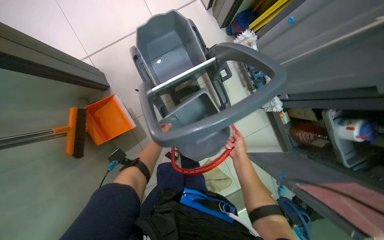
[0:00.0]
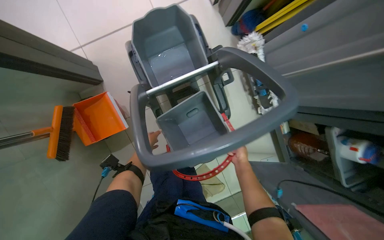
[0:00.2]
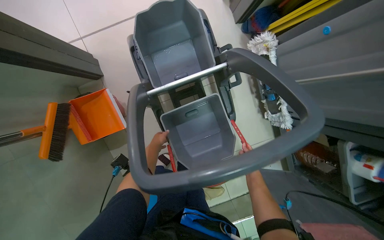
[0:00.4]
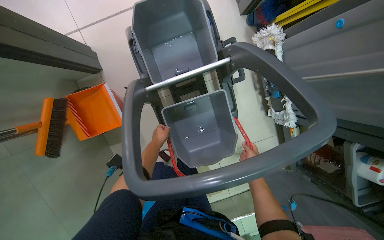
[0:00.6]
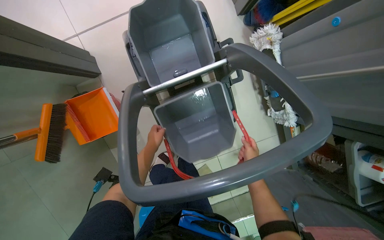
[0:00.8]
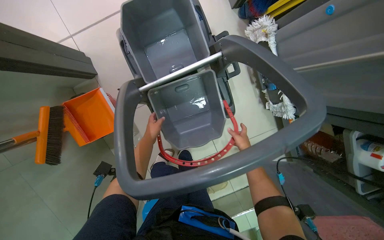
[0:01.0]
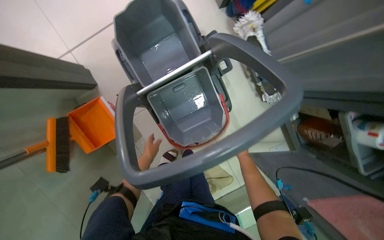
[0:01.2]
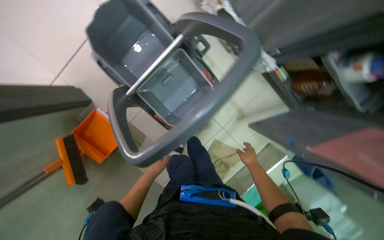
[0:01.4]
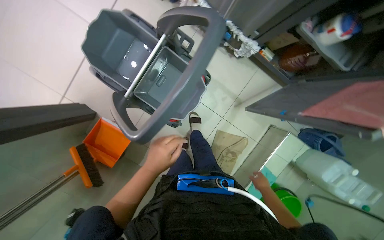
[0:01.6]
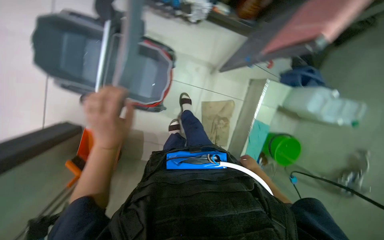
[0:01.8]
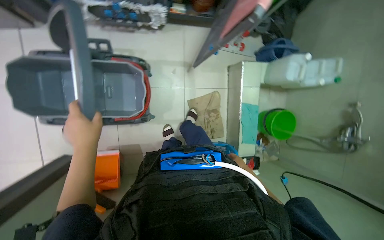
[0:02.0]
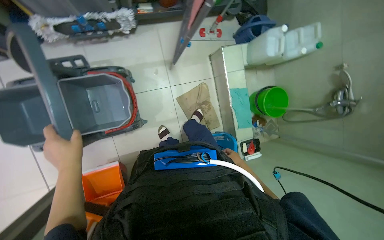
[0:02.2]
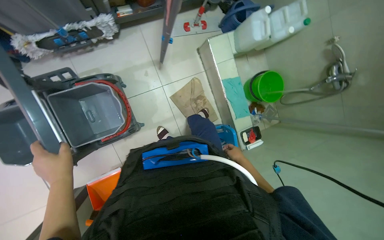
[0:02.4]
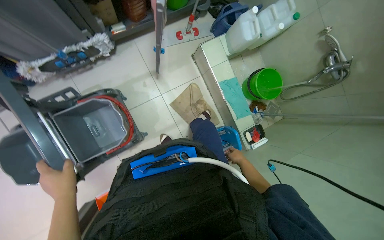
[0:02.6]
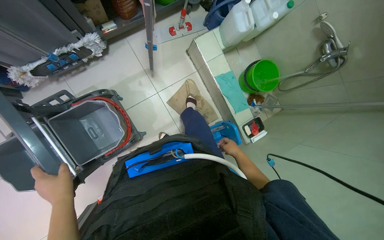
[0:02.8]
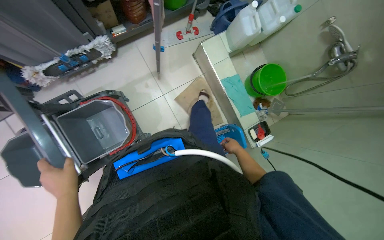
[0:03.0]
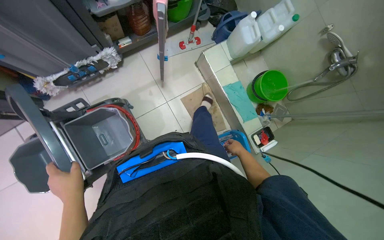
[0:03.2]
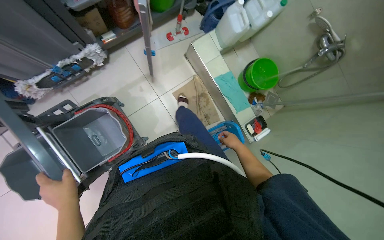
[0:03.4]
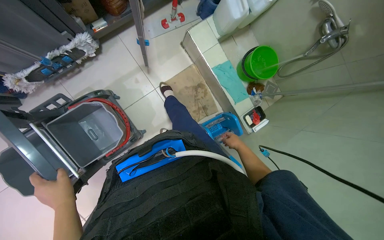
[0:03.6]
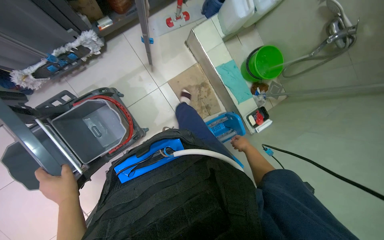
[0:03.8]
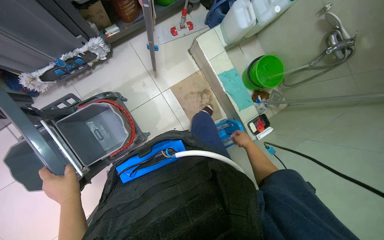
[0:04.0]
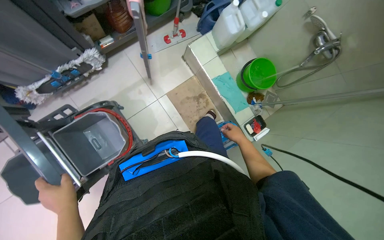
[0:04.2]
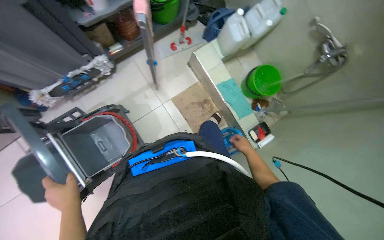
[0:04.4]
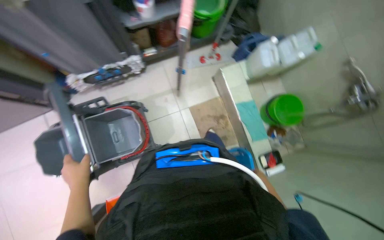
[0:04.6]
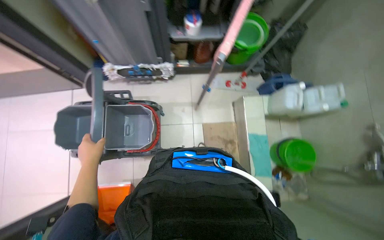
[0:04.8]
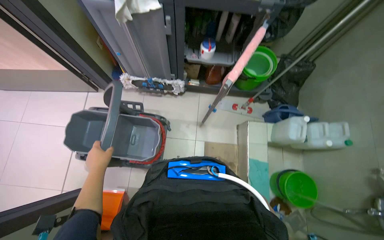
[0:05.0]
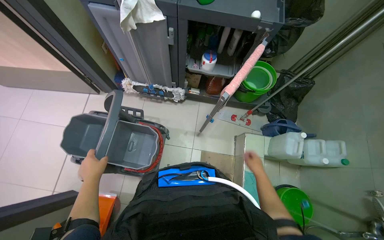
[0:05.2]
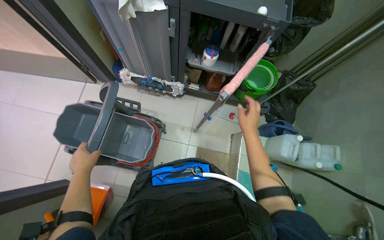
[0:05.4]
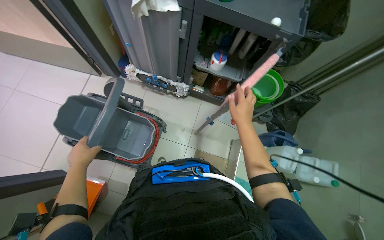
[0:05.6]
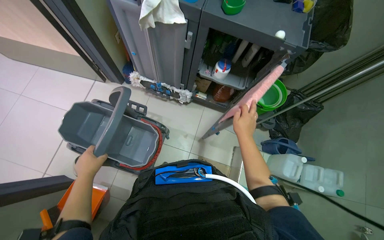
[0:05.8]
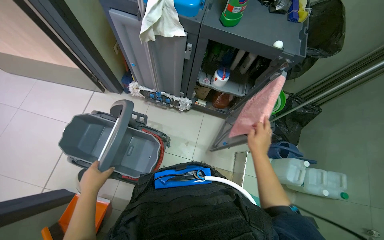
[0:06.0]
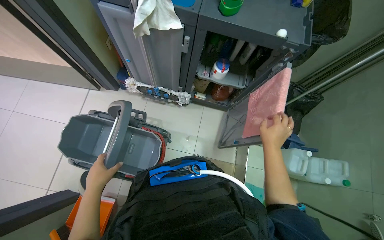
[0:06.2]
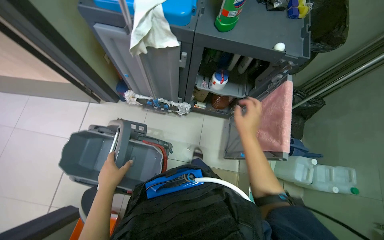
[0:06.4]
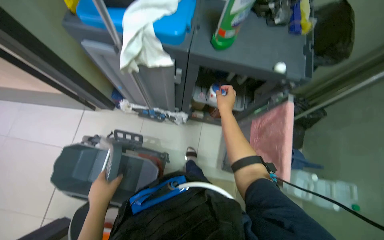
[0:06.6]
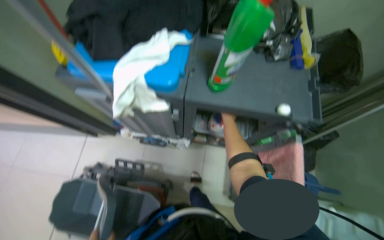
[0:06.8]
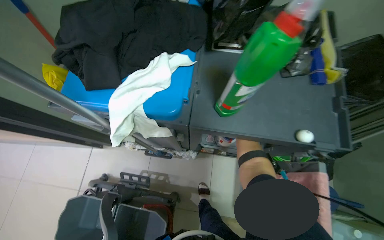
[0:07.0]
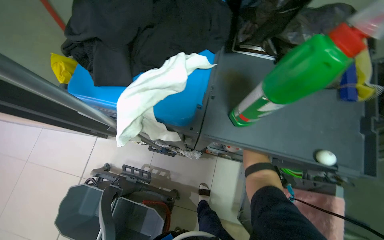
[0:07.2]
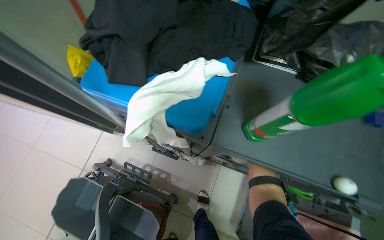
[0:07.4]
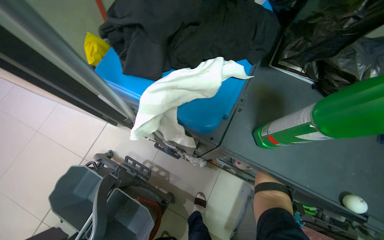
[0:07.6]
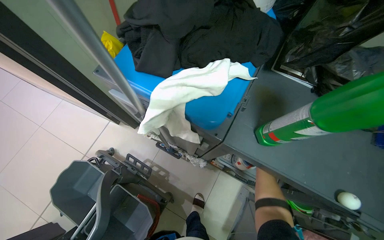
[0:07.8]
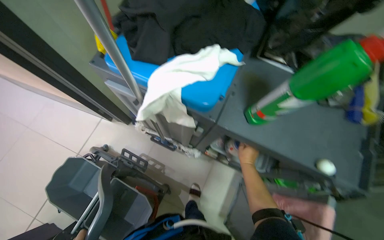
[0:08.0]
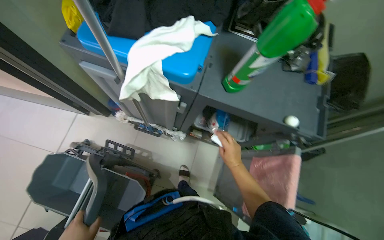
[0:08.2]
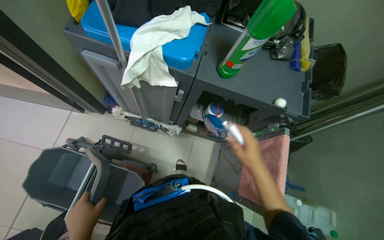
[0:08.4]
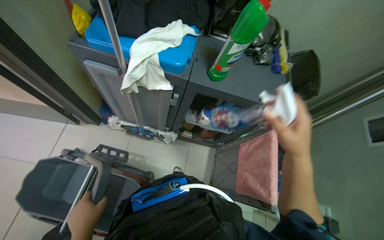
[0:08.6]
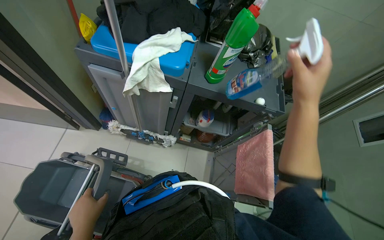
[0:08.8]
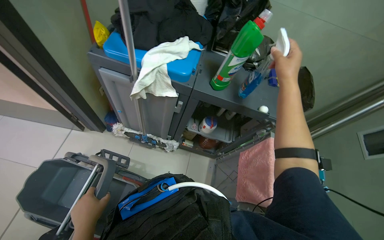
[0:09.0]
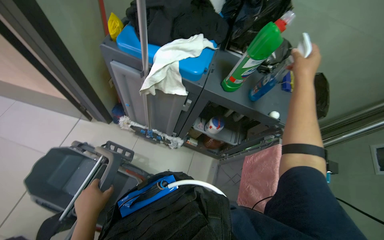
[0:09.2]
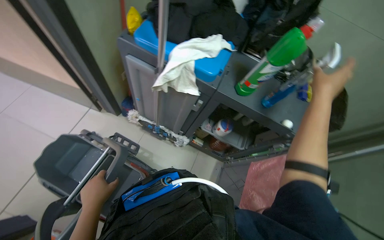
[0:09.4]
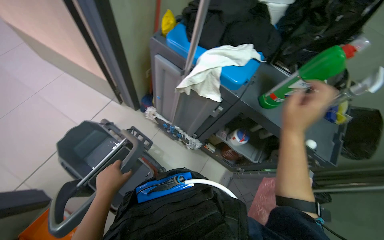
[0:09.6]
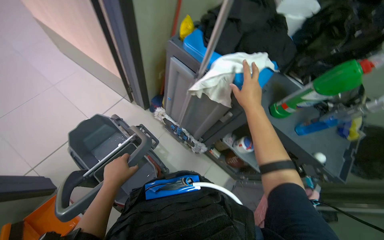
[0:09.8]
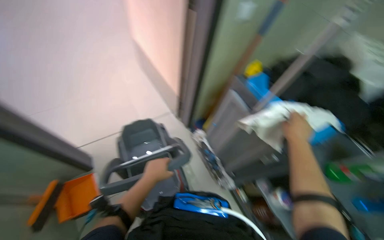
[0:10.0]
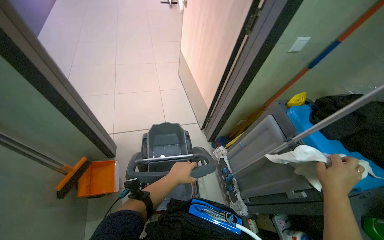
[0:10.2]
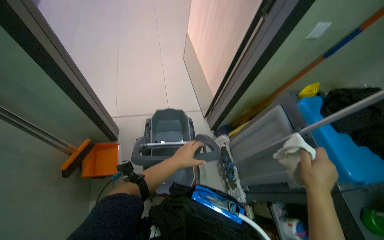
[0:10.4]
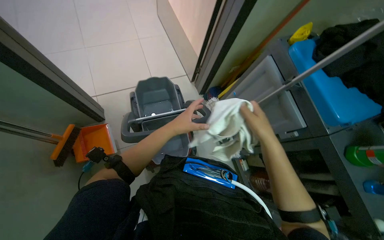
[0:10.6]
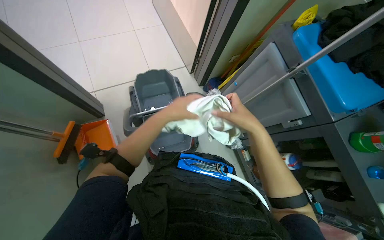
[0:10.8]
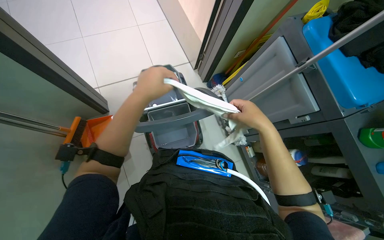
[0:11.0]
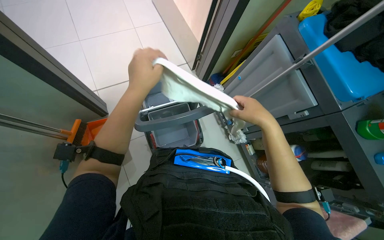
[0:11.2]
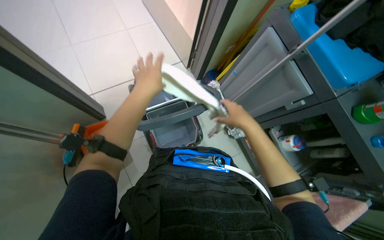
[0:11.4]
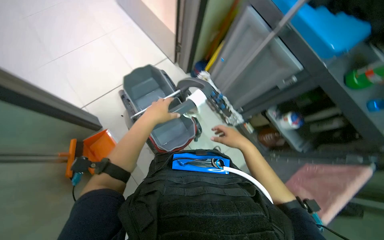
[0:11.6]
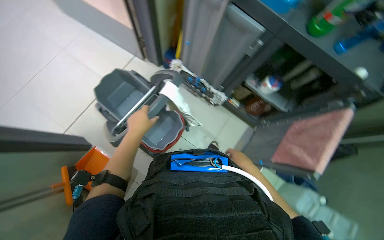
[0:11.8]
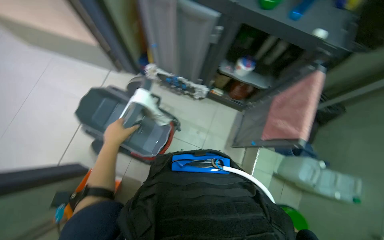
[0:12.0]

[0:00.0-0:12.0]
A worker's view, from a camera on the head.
Job: preparing cleaning supplies.
The whole recording: Preparing cleaning equipment. The worker fills the mop bucket with water, assembles the mop, gathers cleaning cloths and spray bottles, and organizes towels.
0:00.0 to 0:01.6: The scene turns some 30 degrees counterclockwise in the picture.
0:01.6 to 0:03.0: Everything in view rotates roughly 60 degrees counterclockwise.
0:03.0 to 0:04.4: The hands make small movements and keep their place.
0:04.4 to 0:06.0: The view tilts roughly 20 degrees upward. The scene rotates clockwise by roughly 50 degrees.
0:06.0 to 0:07.6: The wearer moves some 50 cm.
0:07.6 to 0:09.0: The view swings approximately 15 degrees to the right. The right hand moves nearer to the camera, some 40 cm.
0:09.0 to 0:10.4: The head rotates some 65 degrees to the left.
0:10.4 to 0:12.0: The view tilts some 20 degrees downward. Everything in view rotates approximately 55 degrees counterclockwise.

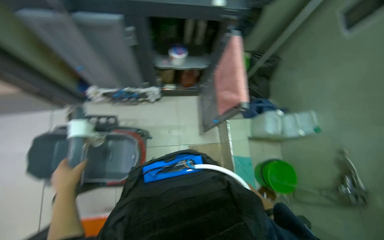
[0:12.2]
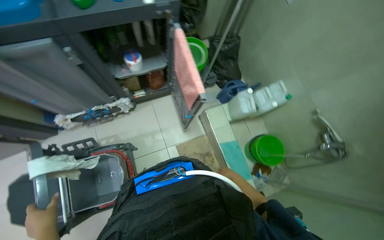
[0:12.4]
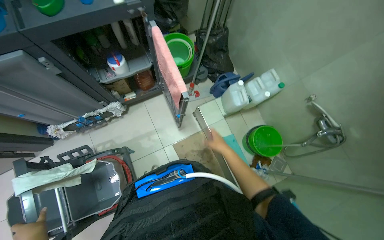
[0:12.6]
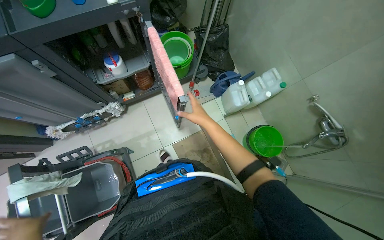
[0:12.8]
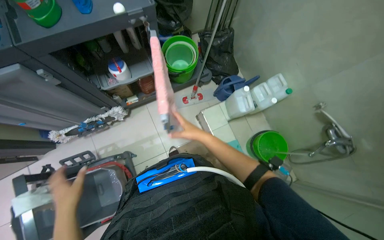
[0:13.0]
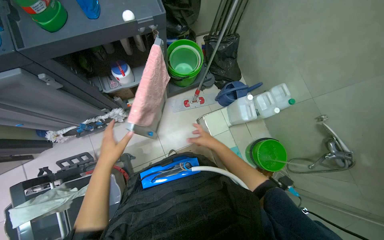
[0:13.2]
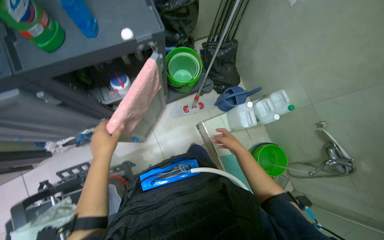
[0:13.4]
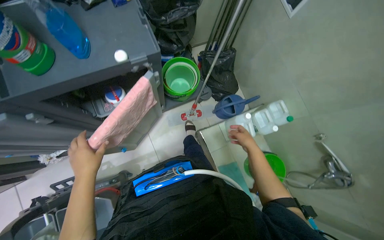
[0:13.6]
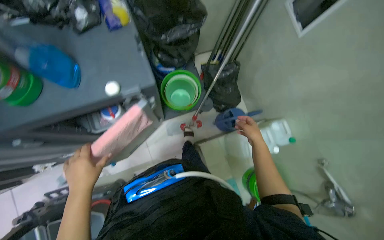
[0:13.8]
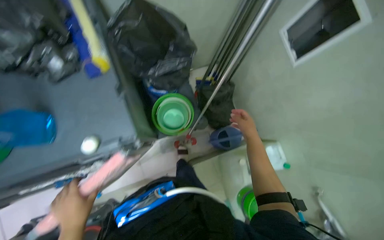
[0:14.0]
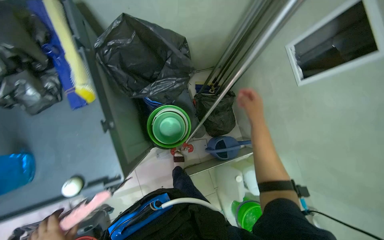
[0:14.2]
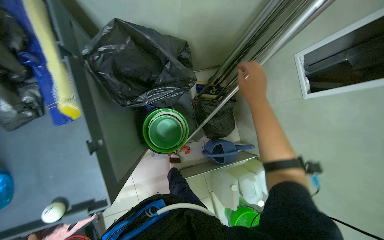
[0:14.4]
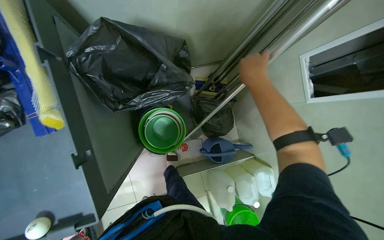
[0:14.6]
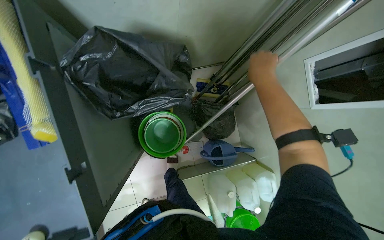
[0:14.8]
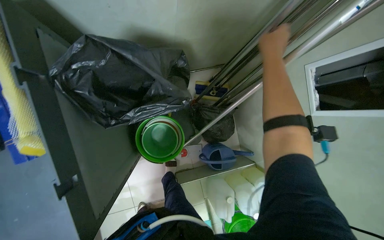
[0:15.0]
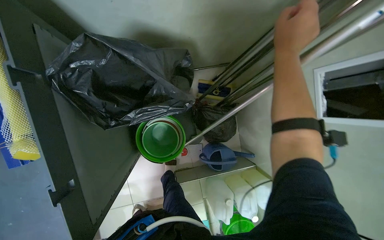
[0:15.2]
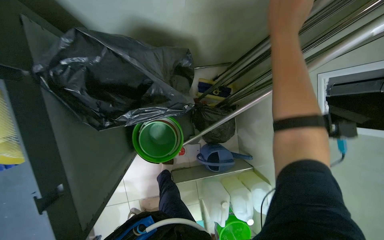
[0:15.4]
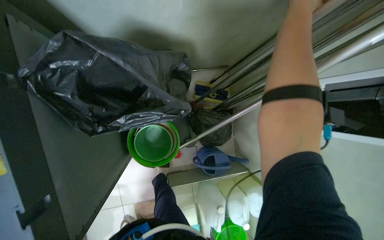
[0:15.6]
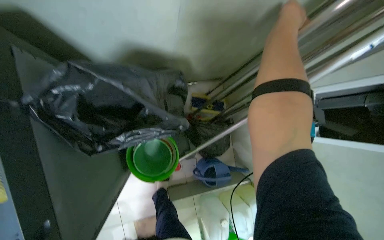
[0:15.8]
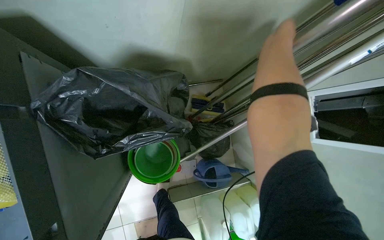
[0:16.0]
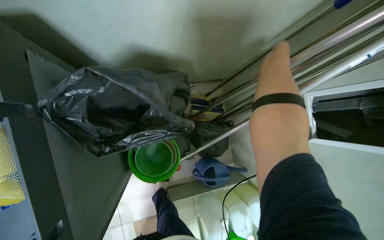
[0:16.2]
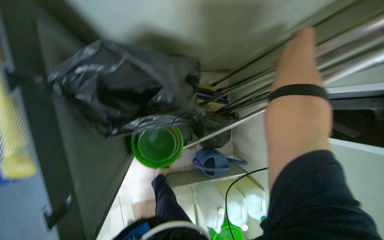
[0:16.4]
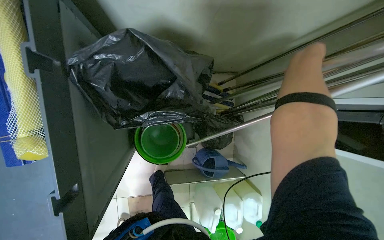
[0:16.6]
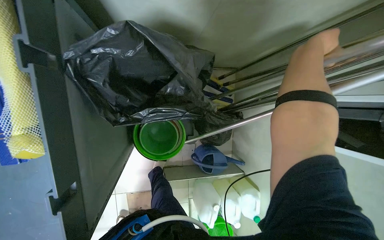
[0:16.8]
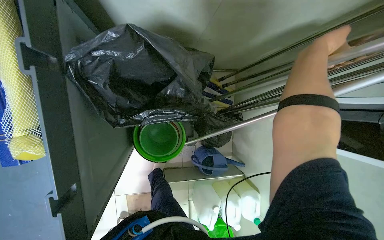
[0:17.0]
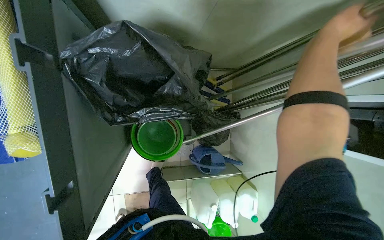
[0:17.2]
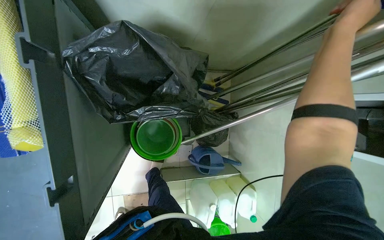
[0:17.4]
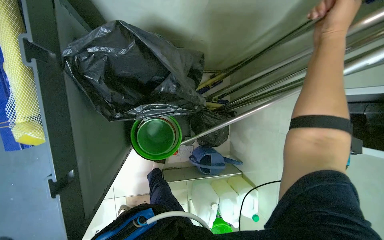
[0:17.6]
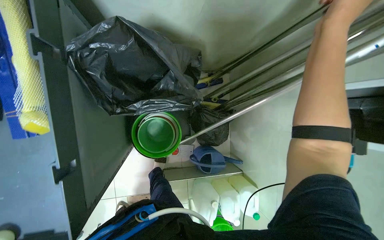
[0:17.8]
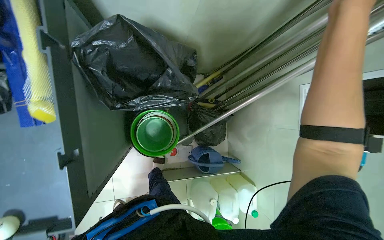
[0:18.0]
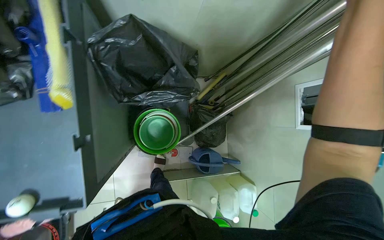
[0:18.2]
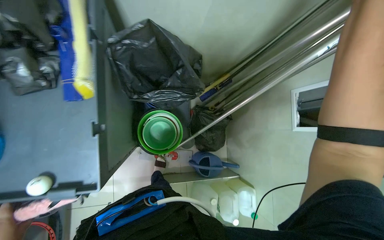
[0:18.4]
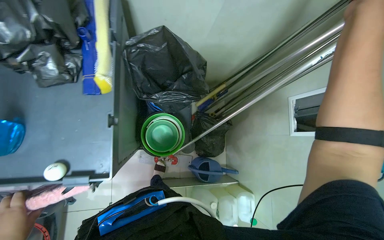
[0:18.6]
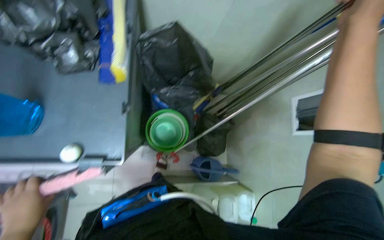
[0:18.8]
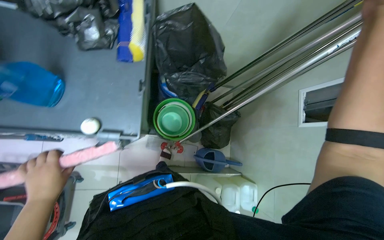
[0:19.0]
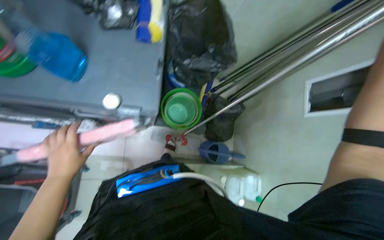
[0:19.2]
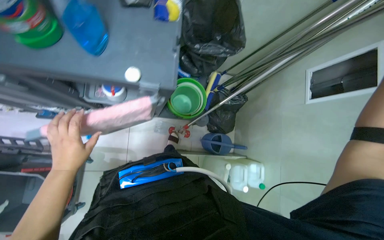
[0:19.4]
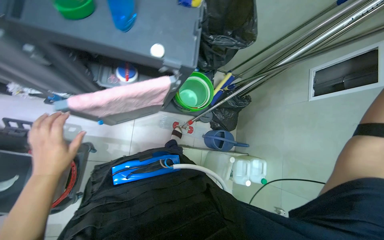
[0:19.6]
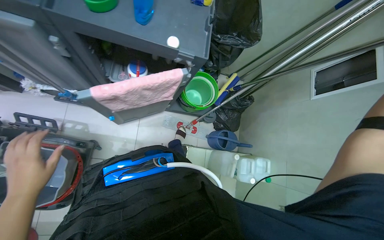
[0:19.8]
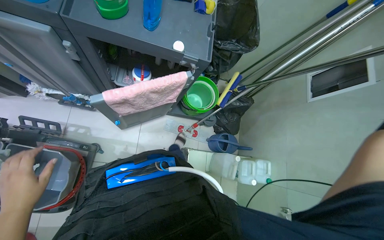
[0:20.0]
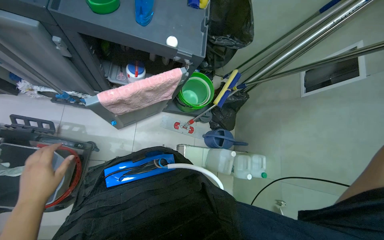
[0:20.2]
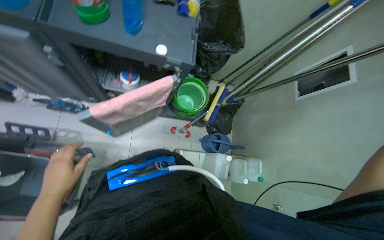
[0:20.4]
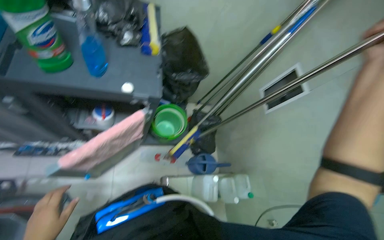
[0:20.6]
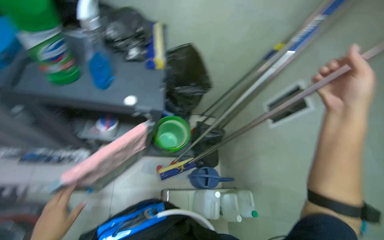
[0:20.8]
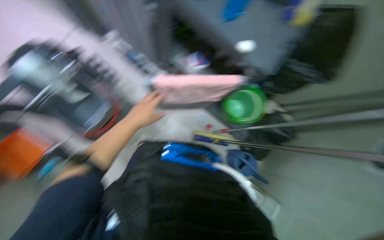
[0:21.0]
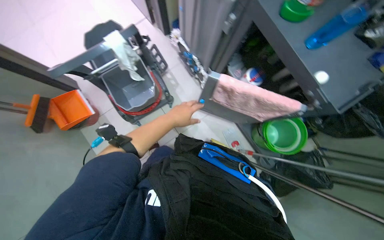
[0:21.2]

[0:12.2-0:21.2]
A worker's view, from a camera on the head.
Job: preparing cleaning supplies.
The whole recording: Preparing cleaning equipment. The worker fills the mop bucket with water, assembles the mop, gathers cleaning cloths and spray bottles, and organizes towels.
0:12.2 to 0:13.8: The wearer moves about 50 cm.
0:13.8 to 0:15.2: The camera is carried some 50 cm.
0:18.2 to 0:19.8: The wearer moves about 60 cm.
0:19.8 to 0:21.2: The wearer's head swings approximately 50 degrees to the left.
